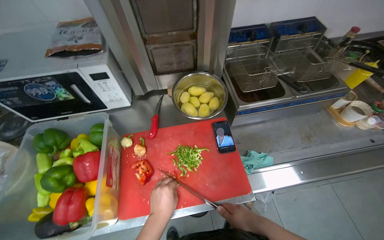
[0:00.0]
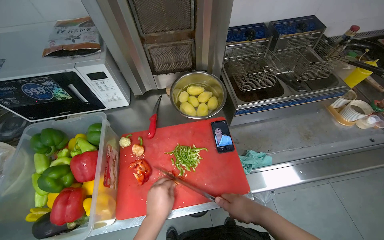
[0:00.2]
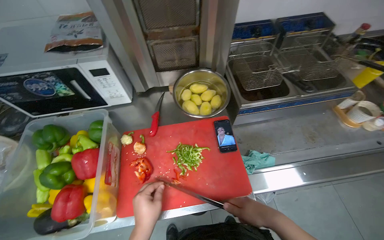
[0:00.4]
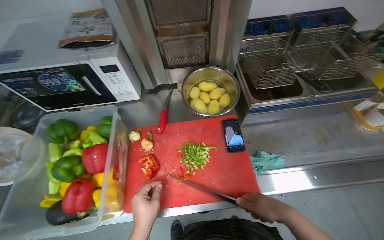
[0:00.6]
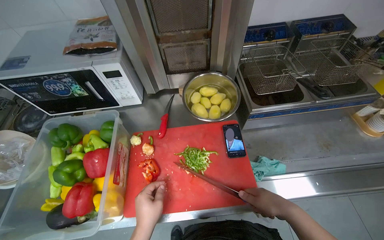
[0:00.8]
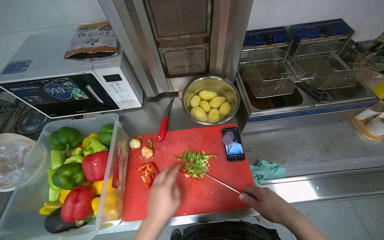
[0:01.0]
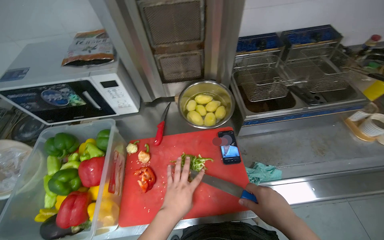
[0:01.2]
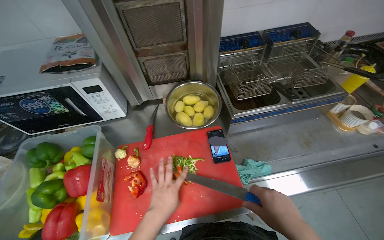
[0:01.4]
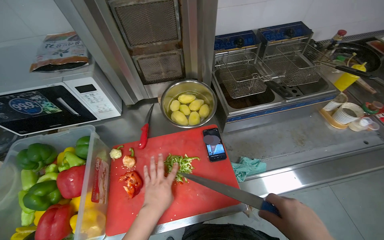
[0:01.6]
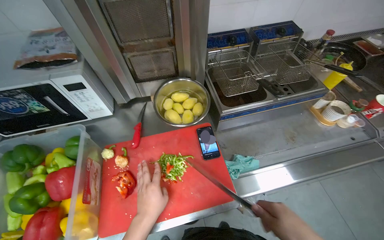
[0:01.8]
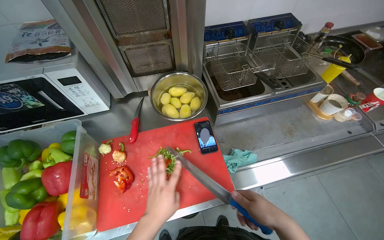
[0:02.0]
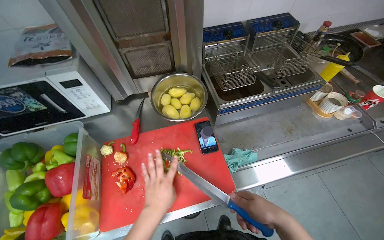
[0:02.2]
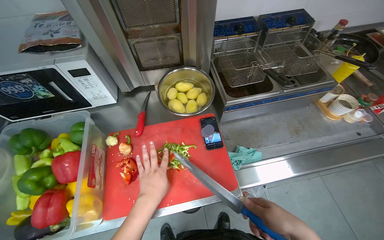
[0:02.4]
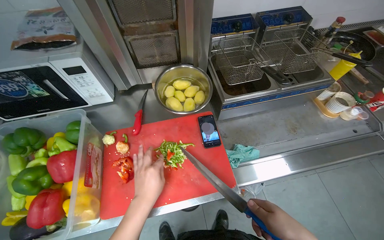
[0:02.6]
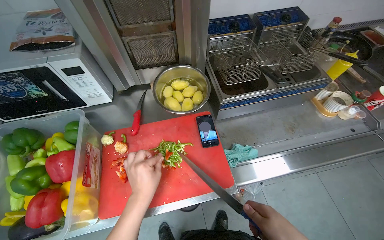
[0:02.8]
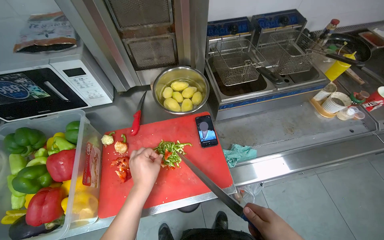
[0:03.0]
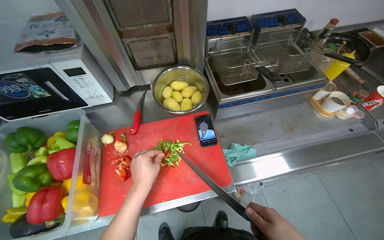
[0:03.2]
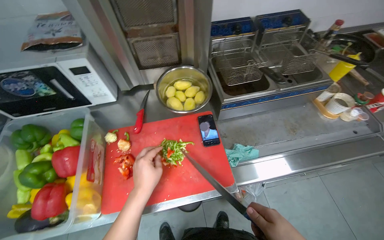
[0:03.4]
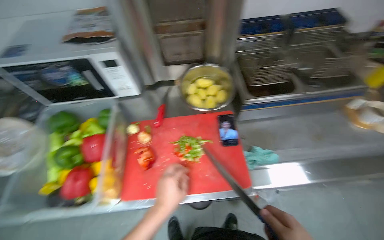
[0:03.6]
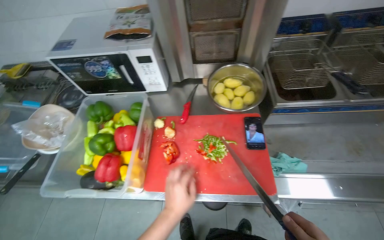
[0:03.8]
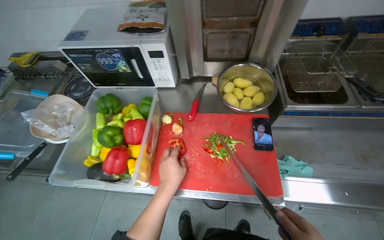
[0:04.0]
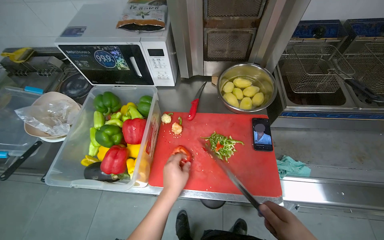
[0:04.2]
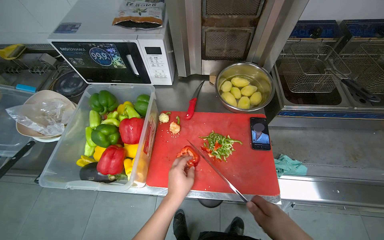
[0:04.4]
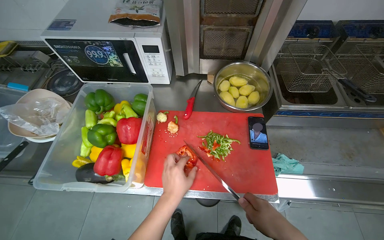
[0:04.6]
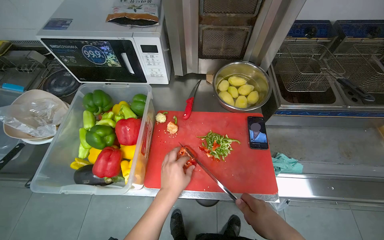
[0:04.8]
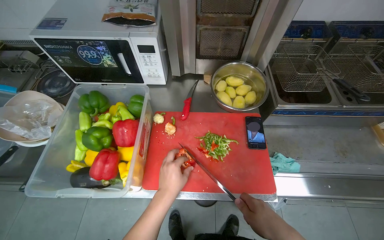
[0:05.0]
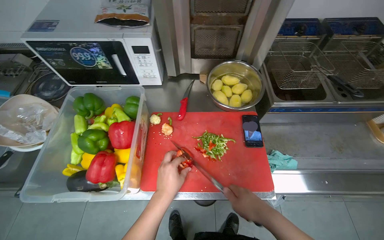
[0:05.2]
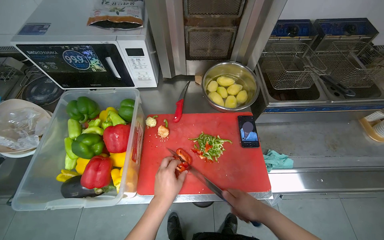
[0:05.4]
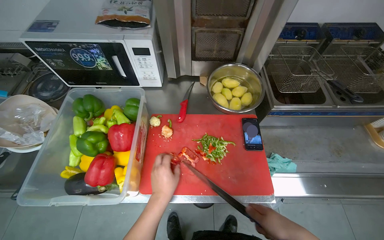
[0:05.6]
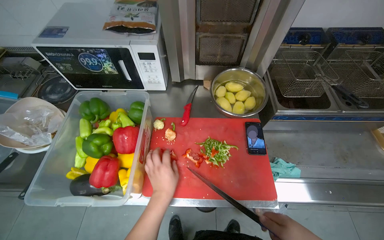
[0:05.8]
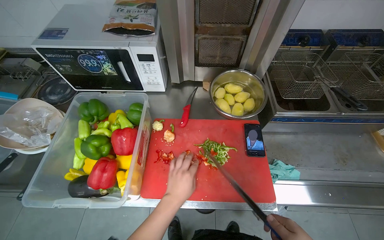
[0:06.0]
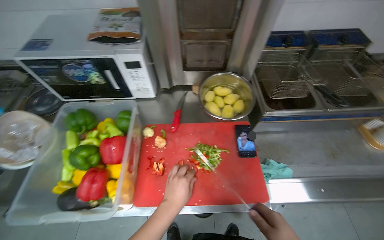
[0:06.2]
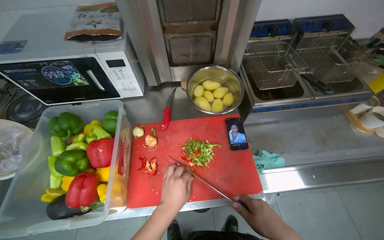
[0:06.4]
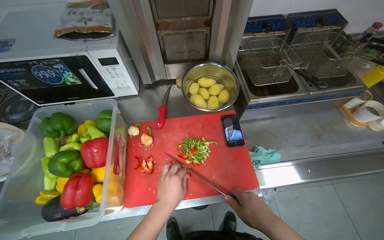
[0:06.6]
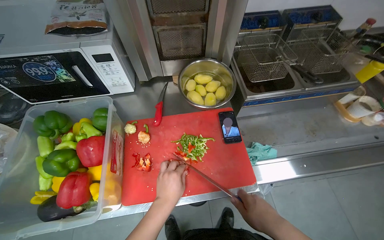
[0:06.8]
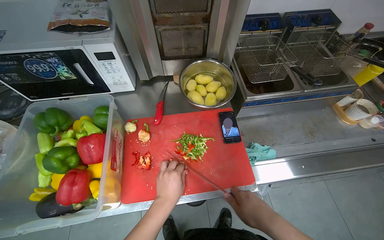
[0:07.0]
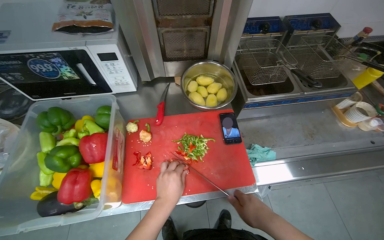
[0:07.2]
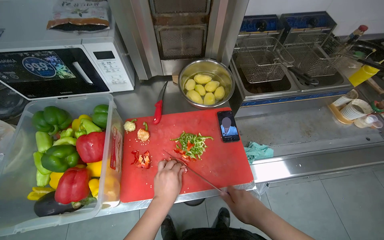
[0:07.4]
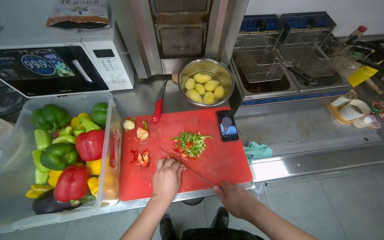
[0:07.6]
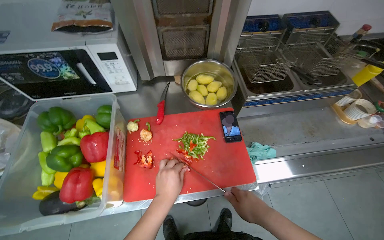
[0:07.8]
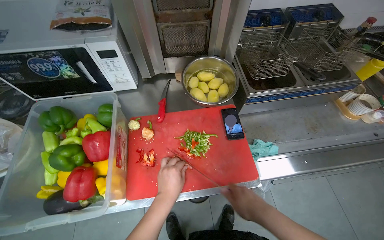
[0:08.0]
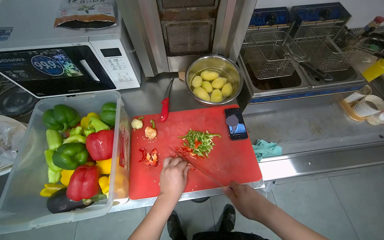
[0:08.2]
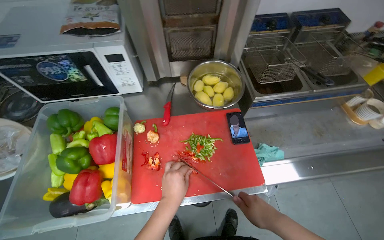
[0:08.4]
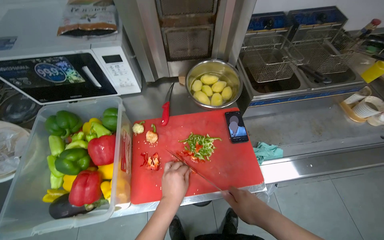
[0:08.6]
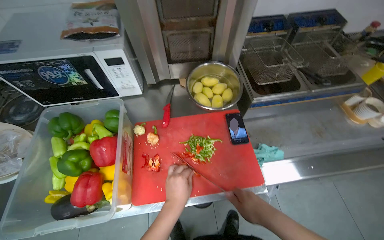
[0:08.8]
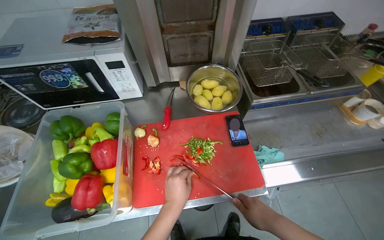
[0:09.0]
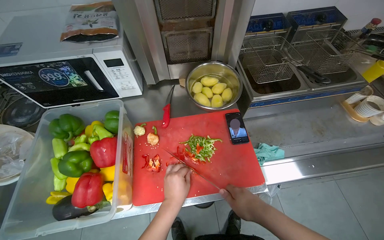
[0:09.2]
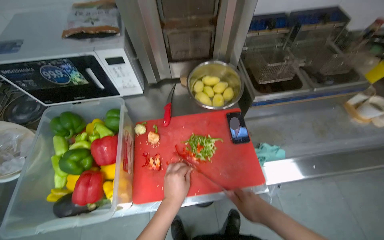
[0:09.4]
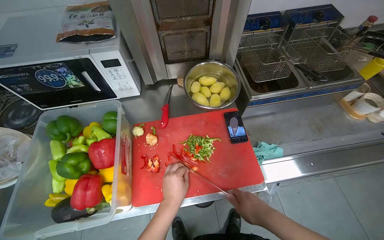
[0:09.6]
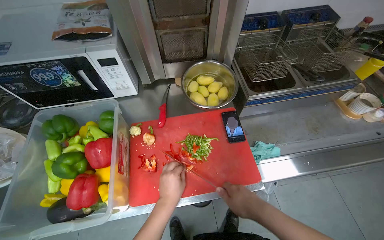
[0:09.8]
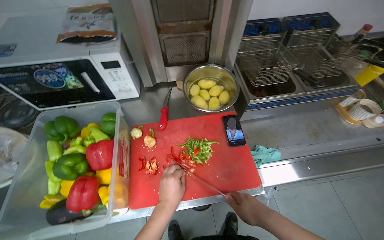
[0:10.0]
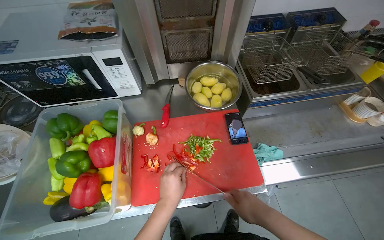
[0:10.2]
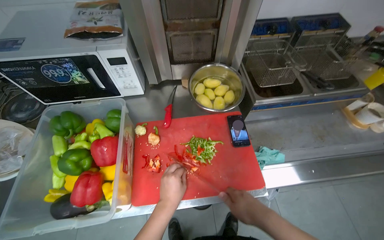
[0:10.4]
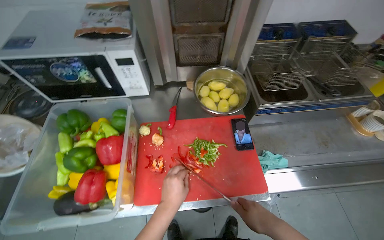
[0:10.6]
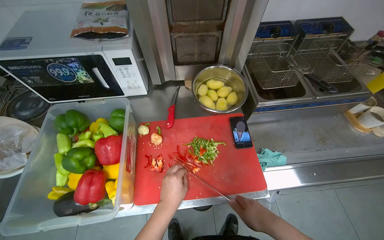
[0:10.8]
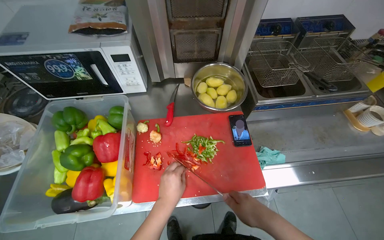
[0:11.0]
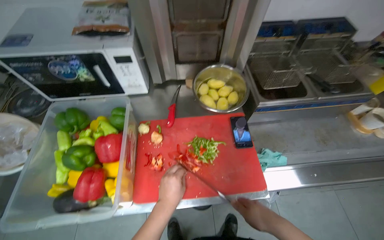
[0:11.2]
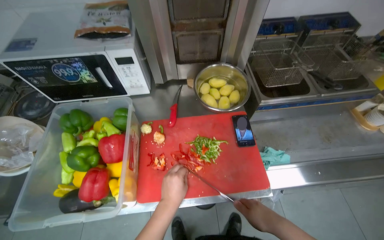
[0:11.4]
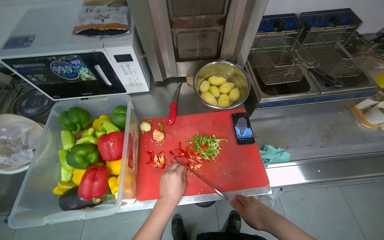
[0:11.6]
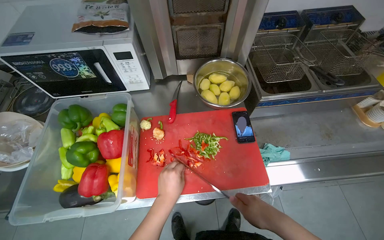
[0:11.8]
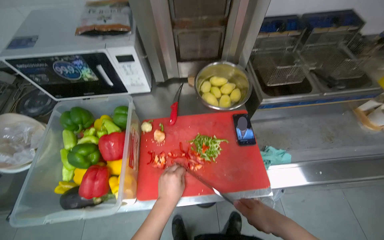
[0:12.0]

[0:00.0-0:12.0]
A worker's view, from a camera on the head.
Job: preparing food.
The whole recording: Cutting bell peppers. The worker cuts bell peppers into strips on a red cutting board and transfers them to a container.
0:07.6 to 0:12.0: The hands work in one place, with small movements.

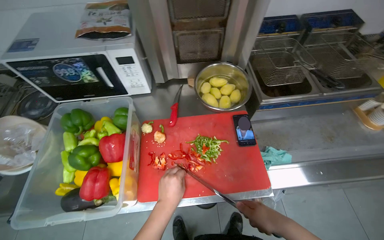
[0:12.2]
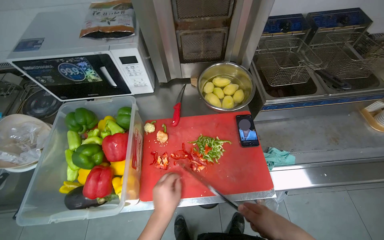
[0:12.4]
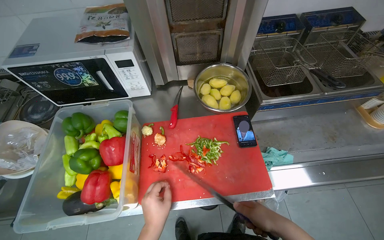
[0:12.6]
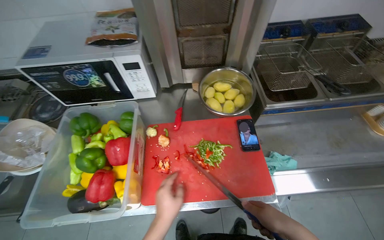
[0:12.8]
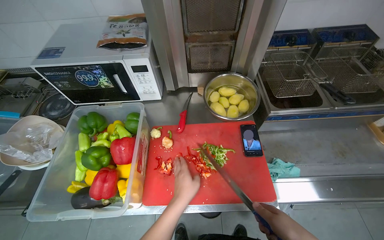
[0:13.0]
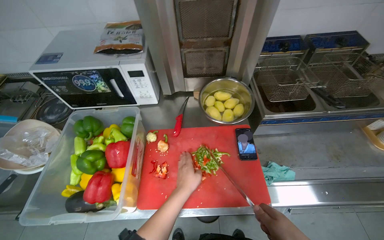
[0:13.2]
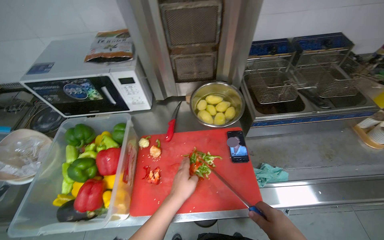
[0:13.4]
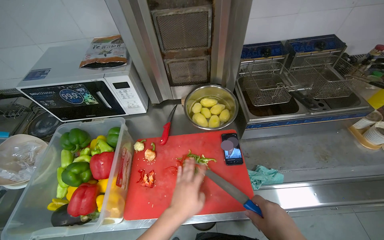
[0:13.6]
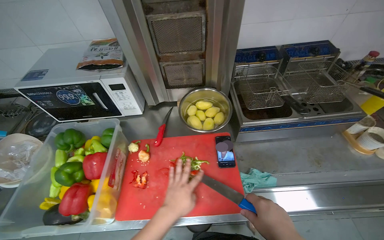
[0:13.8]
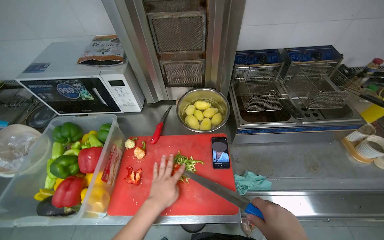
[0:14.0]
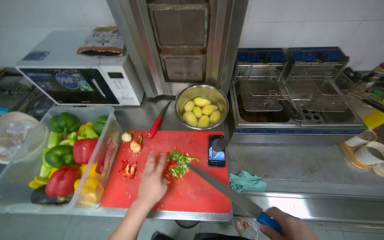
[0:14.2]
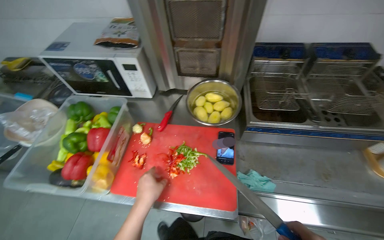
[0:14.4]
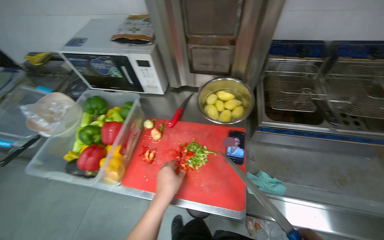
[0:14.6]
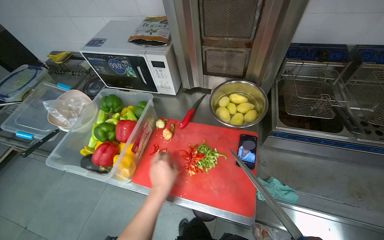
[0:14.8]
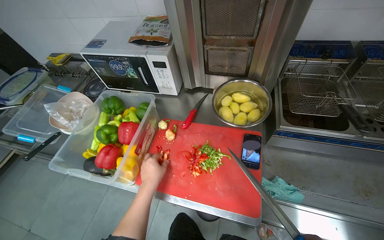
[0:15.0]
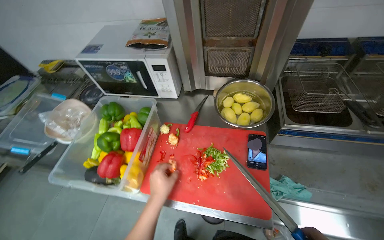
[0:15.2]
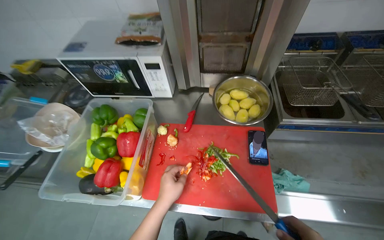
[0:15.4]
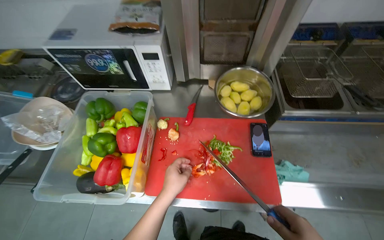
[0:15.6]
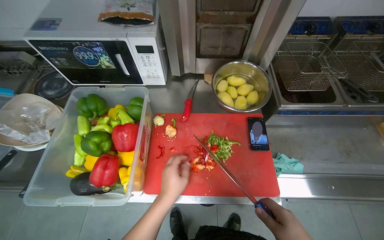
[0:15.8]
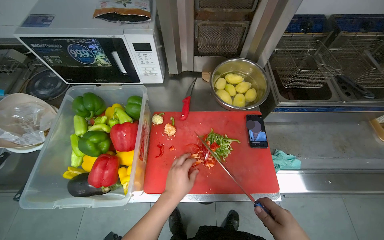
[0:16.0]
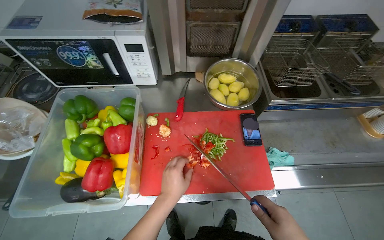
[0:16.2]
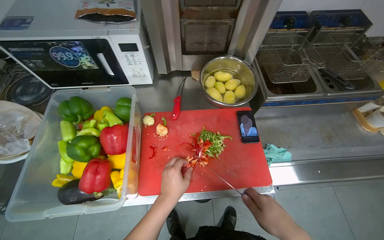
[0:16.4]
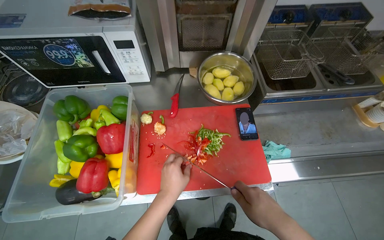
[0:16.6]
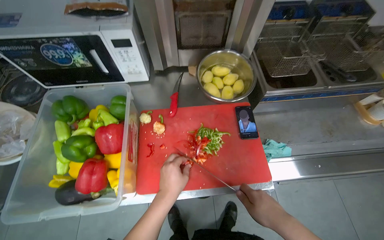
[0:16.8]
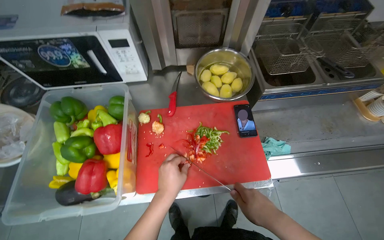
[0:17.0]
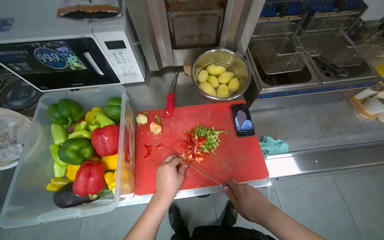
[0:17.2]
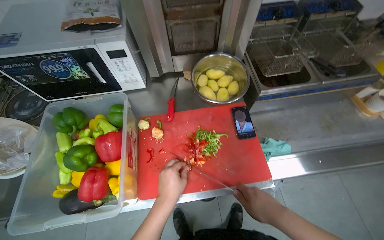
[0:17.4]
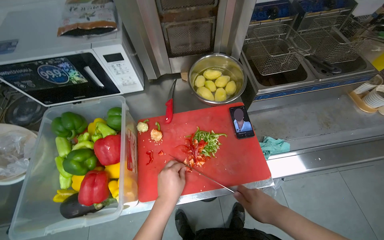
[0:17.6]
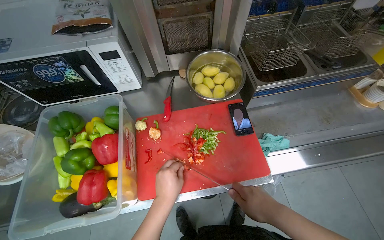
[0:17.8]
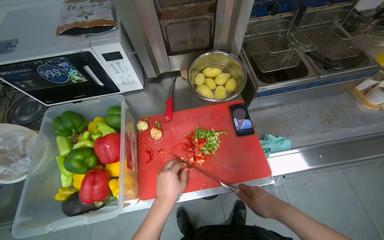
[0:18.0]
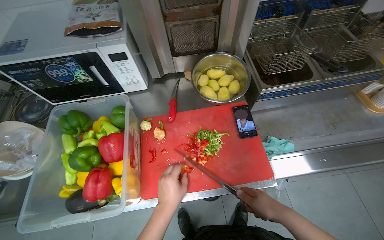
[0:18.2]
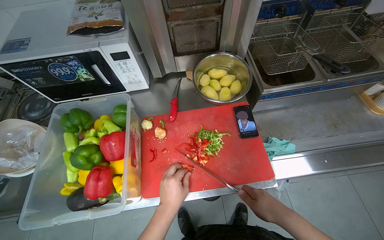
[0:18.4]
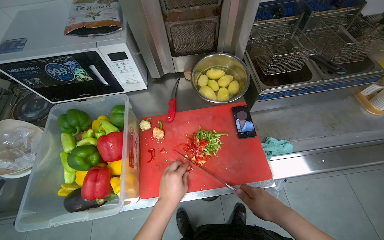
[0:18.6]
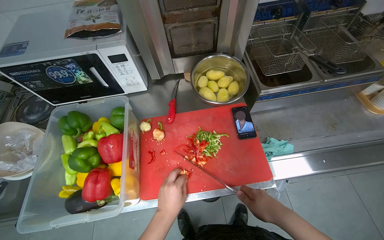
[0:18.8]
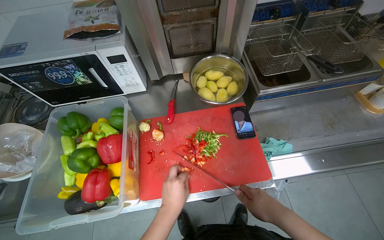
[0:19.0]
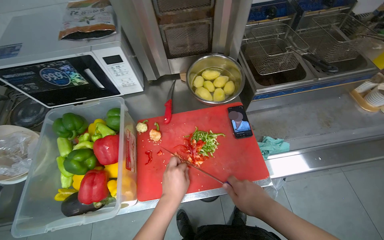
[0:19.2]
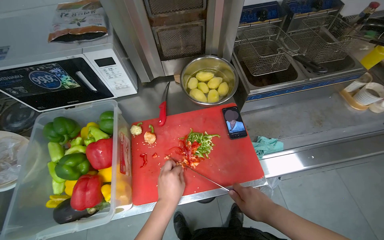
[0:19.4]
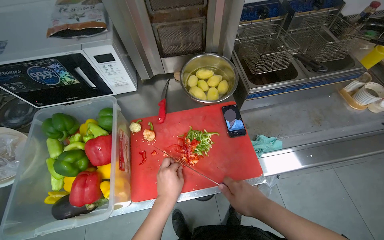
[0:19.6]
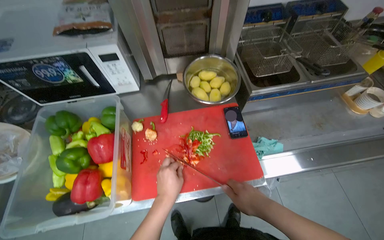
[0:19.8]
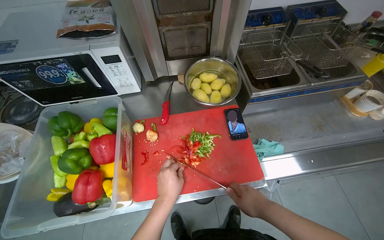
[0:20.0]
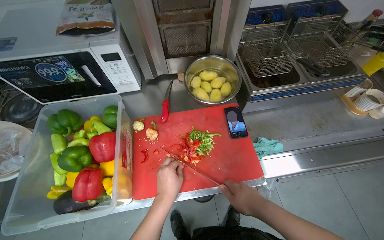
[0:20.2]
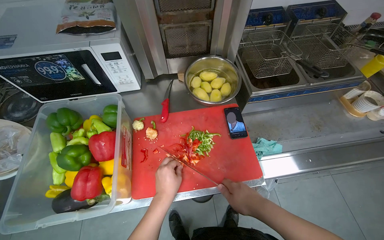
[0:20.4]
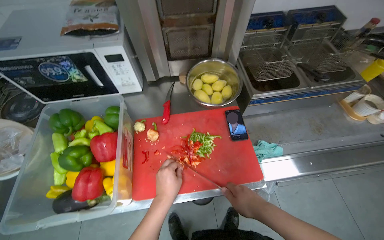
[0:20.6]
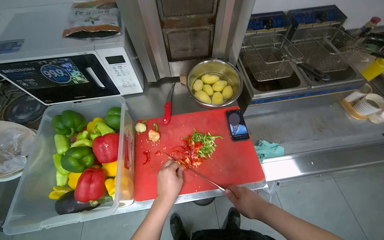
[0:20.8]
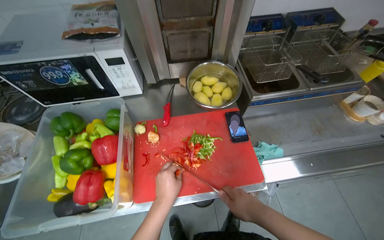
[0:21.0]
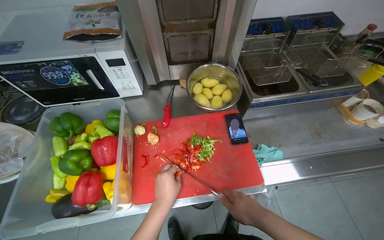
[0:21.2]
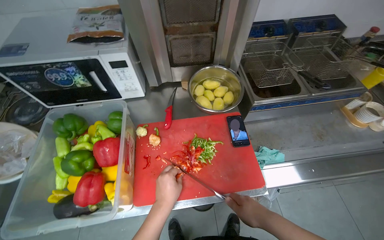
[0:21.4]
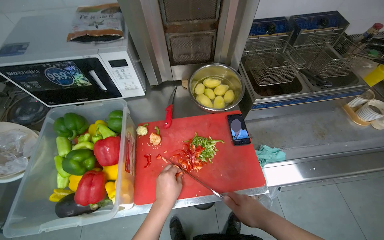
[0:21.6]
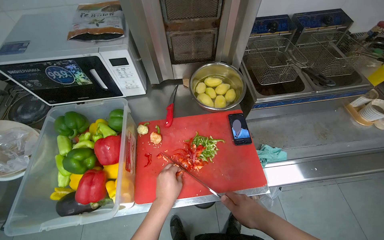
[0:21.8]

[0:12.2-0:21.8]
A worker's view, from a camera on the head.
Job: preparing food.
The whole recording: Cutting bell peppers. The worker cuts bell peppers into strips on a red cutting board and transfers them to a container.
0:17.0 to 0:21.8: The hands stay close to where they were, moving slightly.
